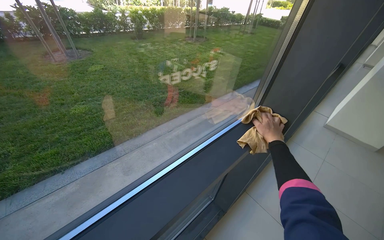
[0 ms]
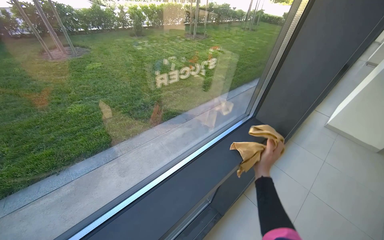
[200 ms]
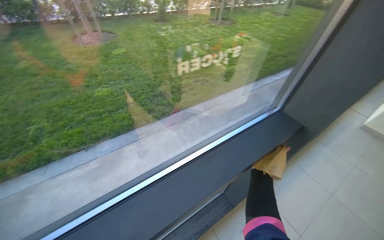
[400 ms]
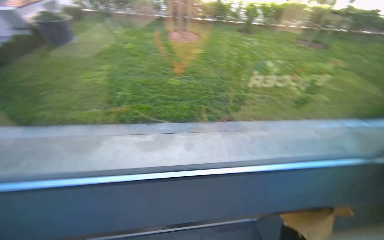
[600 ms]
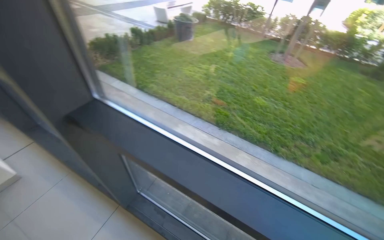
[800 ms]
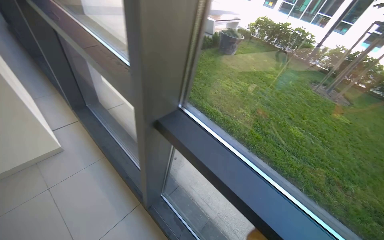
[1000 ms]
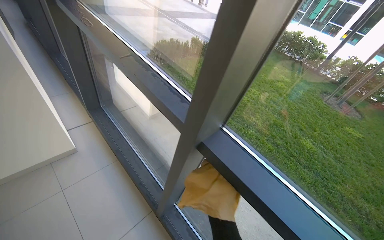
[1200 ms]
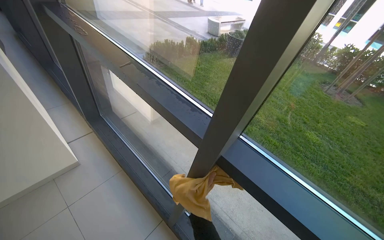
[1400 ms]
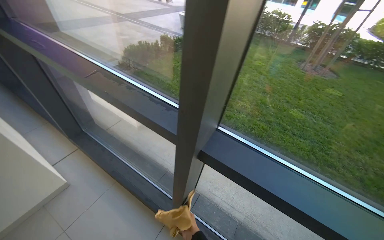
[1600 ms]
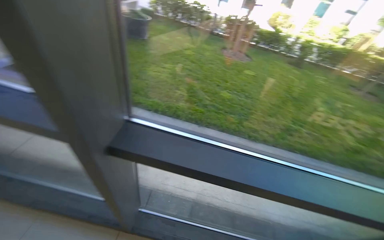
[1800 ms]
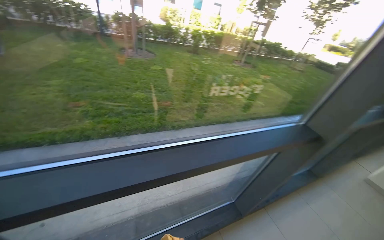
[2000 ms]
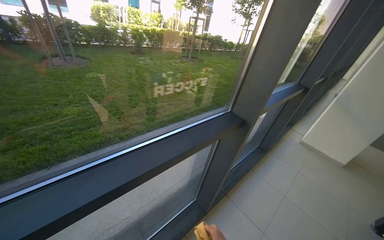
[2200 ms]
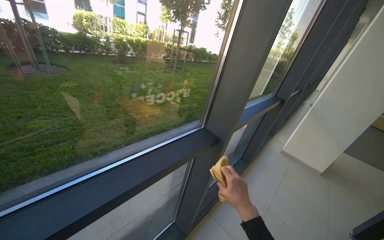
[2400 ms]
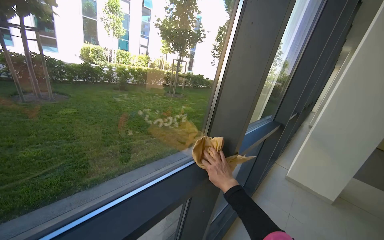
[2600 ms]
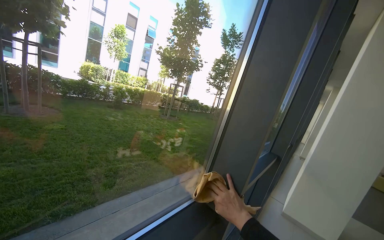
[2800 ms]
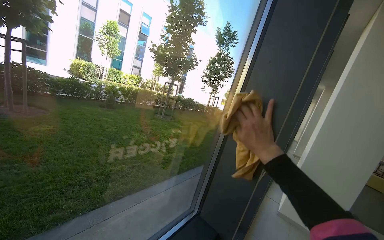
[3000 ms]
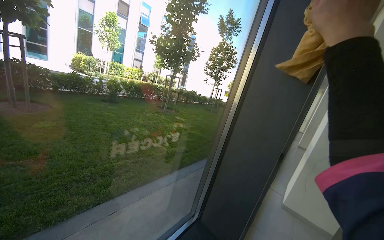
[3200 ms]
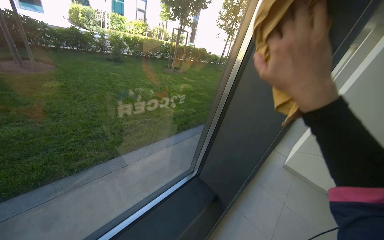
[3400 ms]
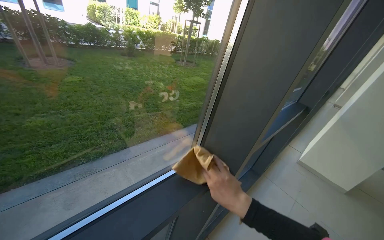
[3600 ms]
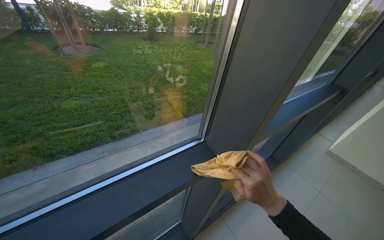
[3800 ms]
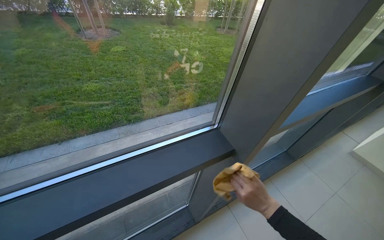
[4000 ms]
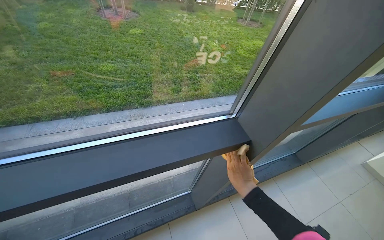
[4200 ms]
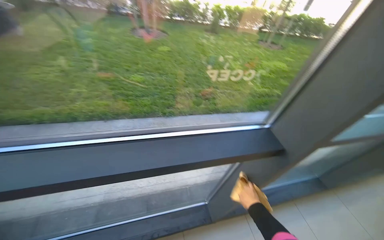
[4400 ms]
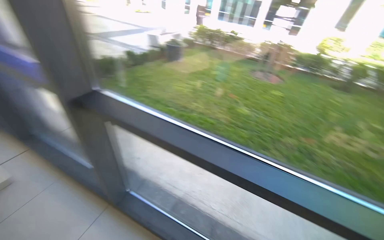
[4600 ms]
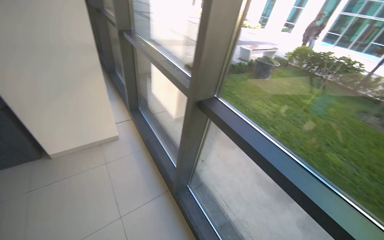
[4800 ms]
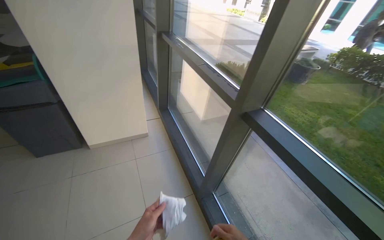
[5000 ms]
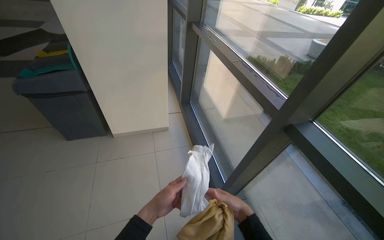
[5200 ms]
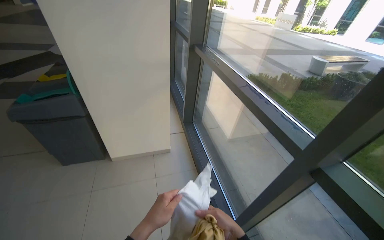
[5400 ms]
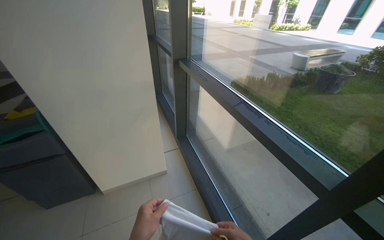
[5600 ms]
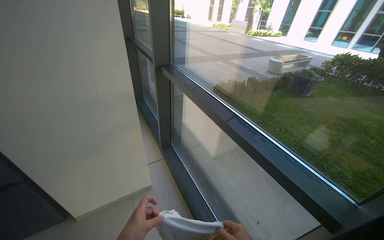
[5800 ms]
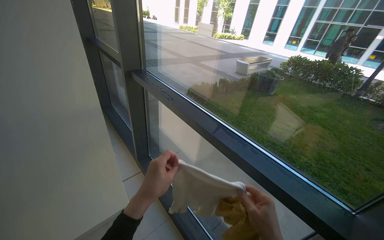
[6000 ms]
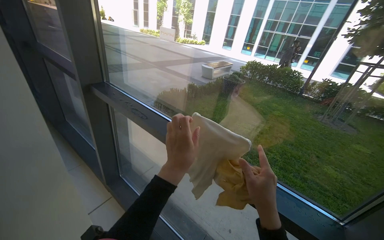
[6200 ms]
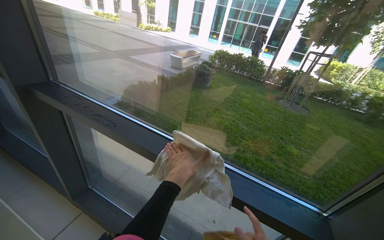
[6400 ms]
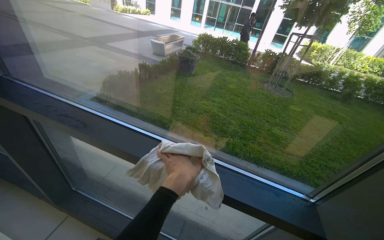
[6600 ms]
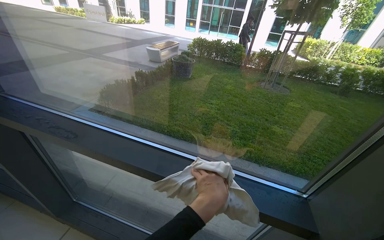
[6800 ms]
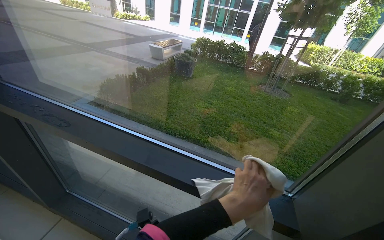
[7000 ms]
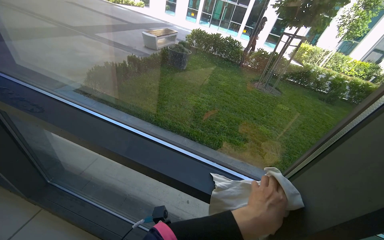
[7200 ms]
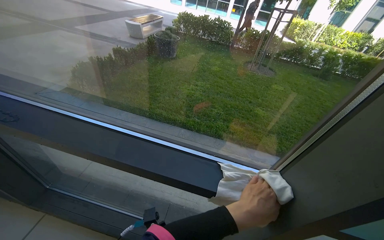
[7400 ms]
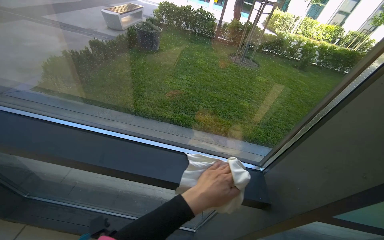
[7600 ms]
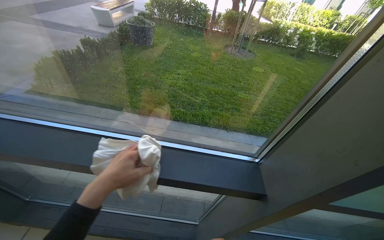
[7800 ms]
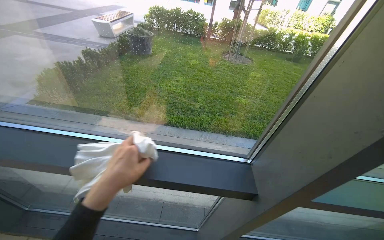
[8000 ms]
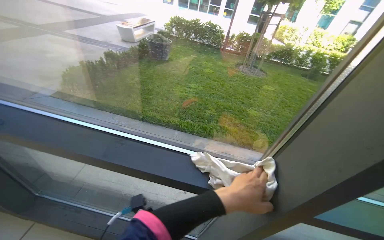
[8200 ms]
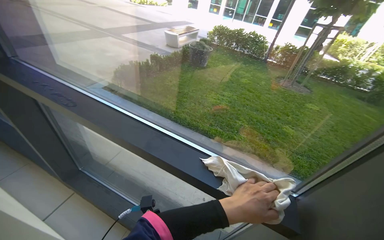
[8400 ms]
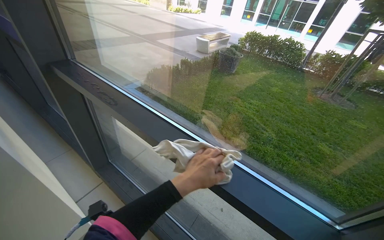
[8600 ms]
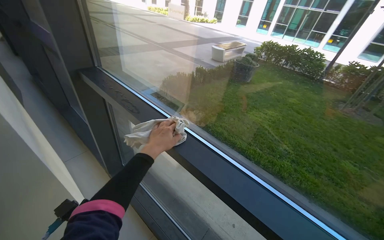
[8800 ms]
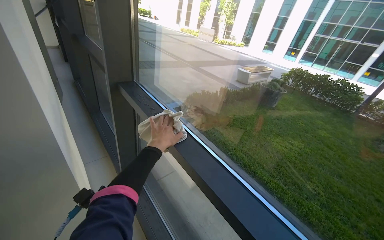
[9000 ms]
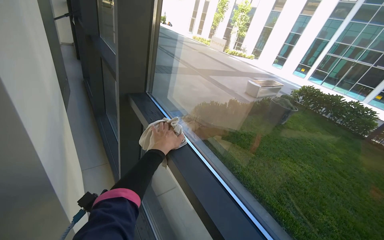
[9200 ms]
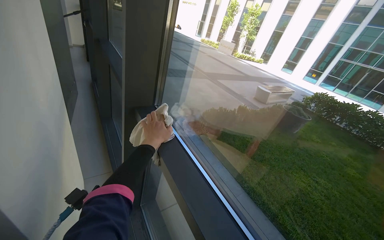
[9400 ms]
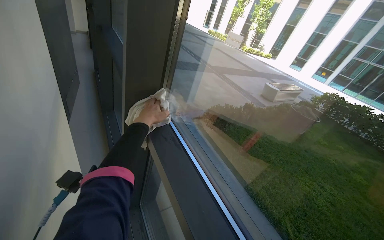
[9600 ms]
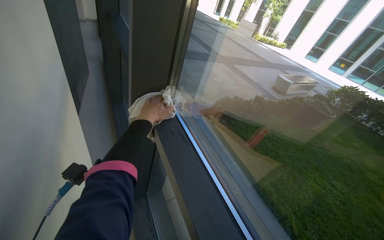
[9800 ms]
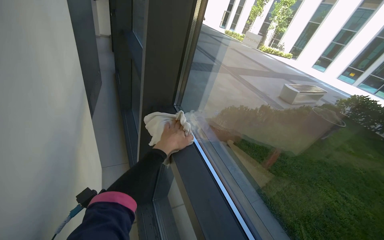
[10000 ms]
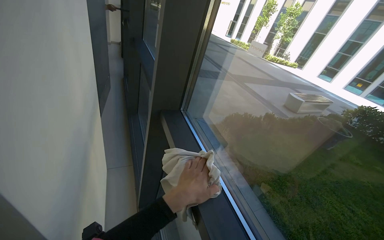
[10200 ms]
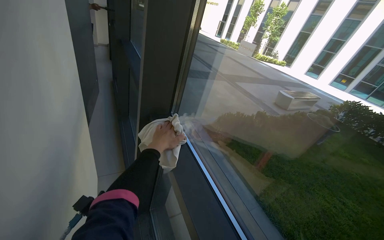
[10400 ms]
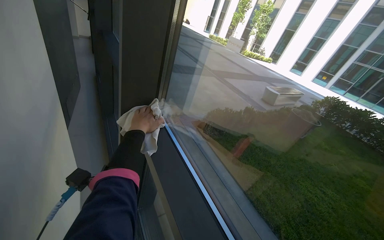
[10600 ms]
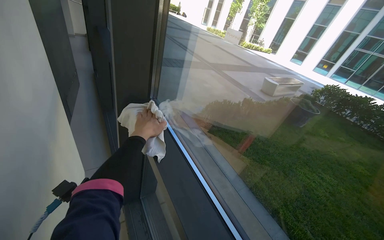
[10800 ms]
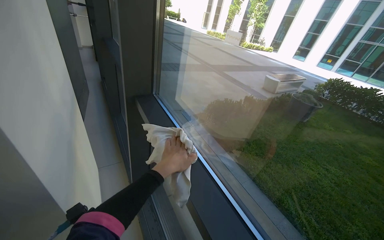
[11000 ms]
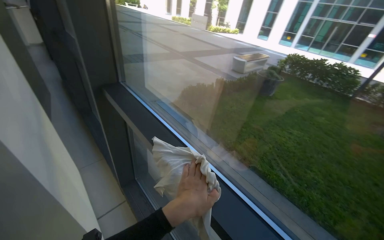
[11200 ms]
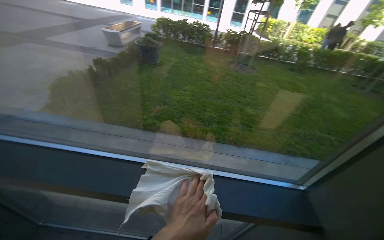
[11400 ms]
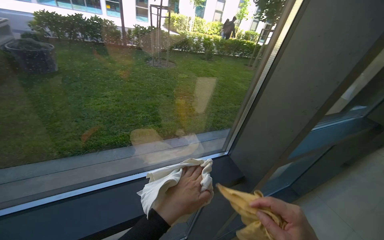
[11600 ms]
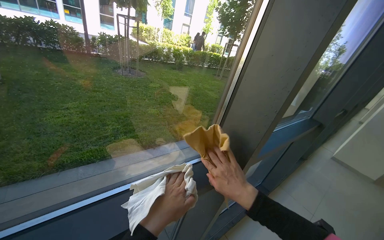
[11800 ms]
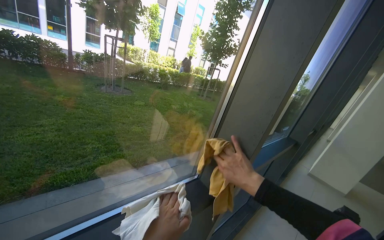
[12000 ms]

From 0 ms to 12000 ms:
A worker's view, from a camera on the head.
Job: cleaning windows.
The whole recording: Wiping window frames and glass. The worker wipes the frames and glass of the large windows with a cloth.
From 0 ms to 1600 ms: The camera travels some 70 cm. The wearer looks some 75 degrees further to the left.
From 1600 ms to 3000 ms: The camera is carried roughly 80 cm. The head turns to the right by about 80 degrees. The view tips upward by some 15 degrees.
From 3000 ms to 4400 ms: The wearer looks some 35 degrees further to the left. The view tips downward by about 30 degrees.
From 4400 ms to 6000 ms: The camera is carried some 1 m. The wearer's head swings some 65 degrees to the left. The wearer looks approximately 20 degrees further upward.
From 6000 ms to 7600 ms: The head rotates some 40 degrees to the right. The view tips downward by roughly 15 degrees.
From 7600 ms to 9000 ms: The head turns to the left by approximately 45 degrees. The camera pitches upward, by some 15 degrees.
From 9000 ms to 10400 ms: The left hand goes up and down the picture, some 20 cm each way, reversing 2 times.
From 10400 ms to 12000 ms: The wearer looks roughly 105 degrees further to the right.

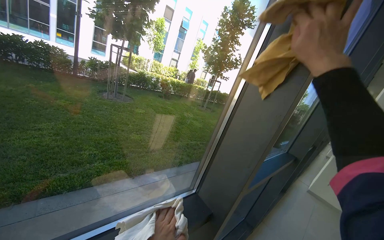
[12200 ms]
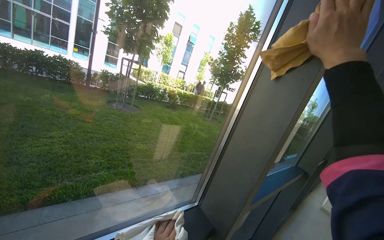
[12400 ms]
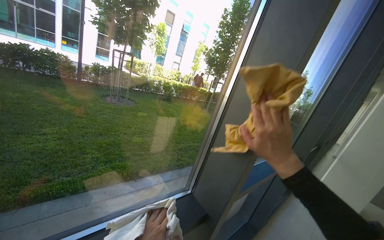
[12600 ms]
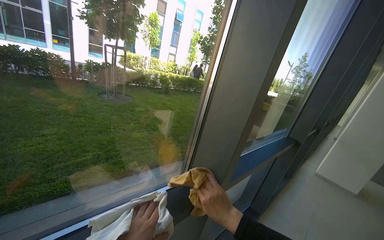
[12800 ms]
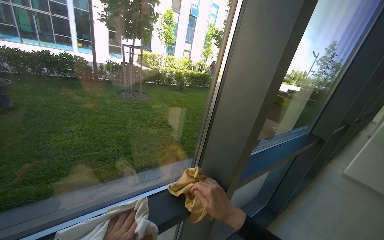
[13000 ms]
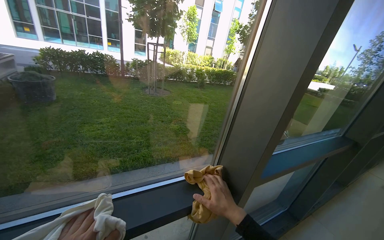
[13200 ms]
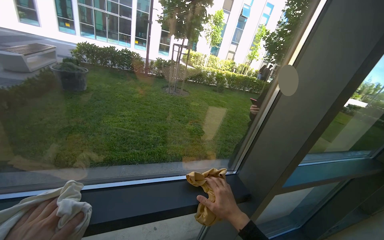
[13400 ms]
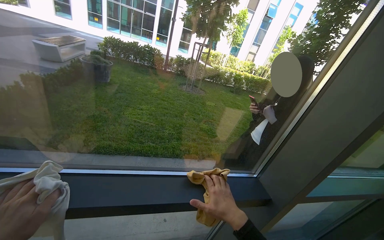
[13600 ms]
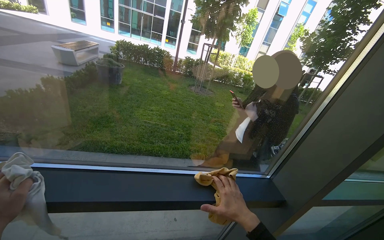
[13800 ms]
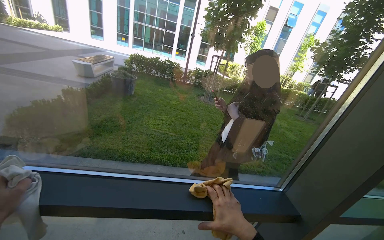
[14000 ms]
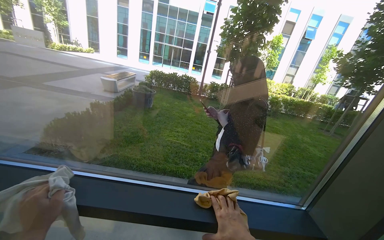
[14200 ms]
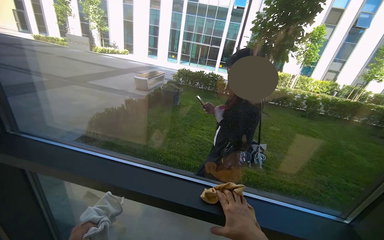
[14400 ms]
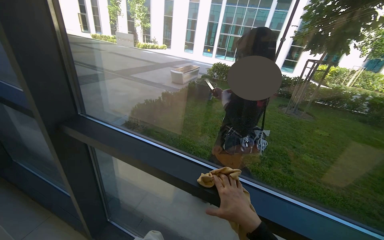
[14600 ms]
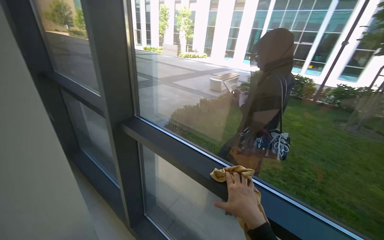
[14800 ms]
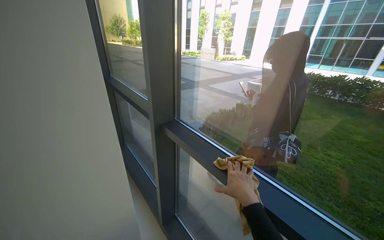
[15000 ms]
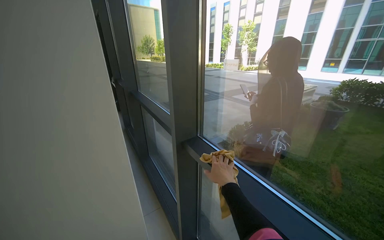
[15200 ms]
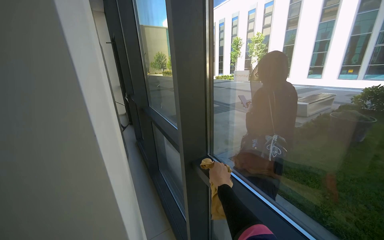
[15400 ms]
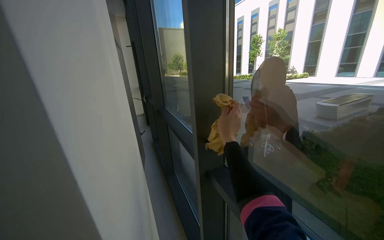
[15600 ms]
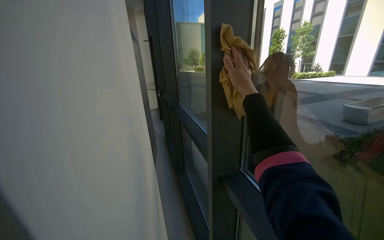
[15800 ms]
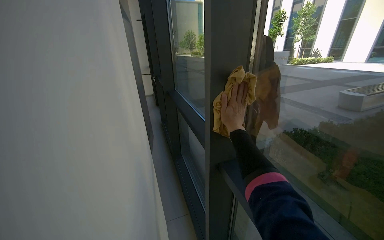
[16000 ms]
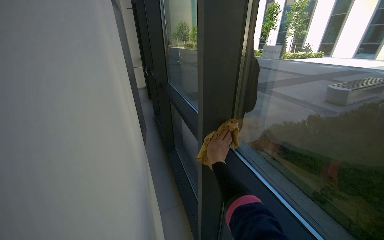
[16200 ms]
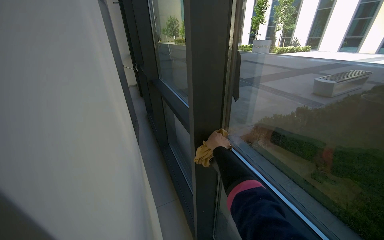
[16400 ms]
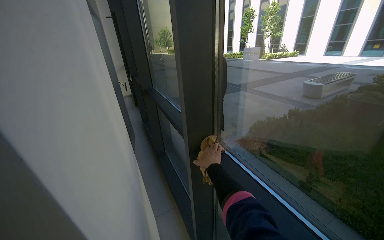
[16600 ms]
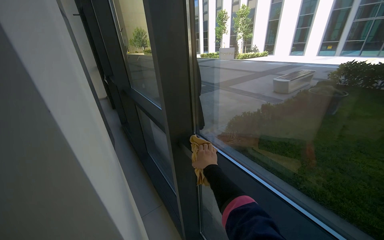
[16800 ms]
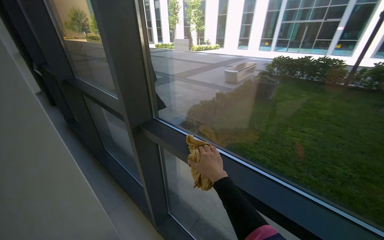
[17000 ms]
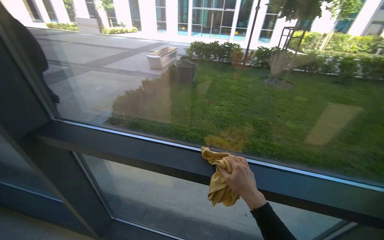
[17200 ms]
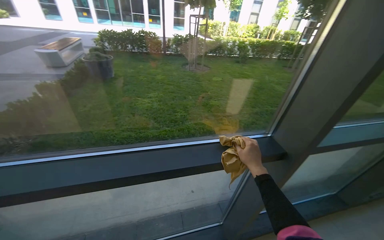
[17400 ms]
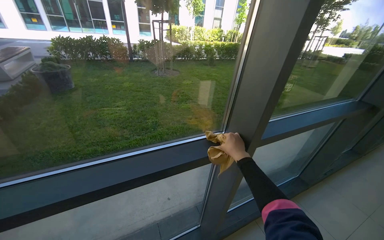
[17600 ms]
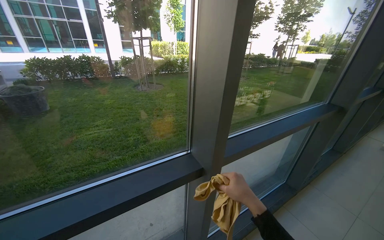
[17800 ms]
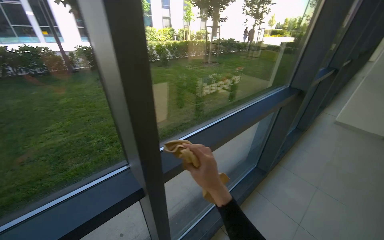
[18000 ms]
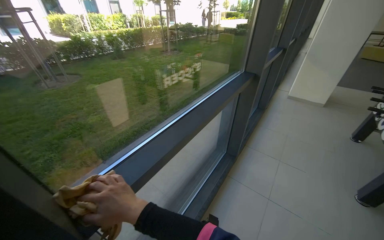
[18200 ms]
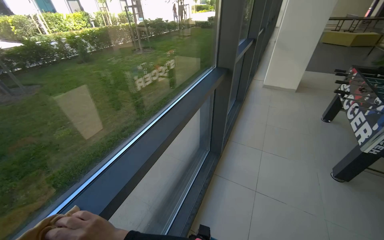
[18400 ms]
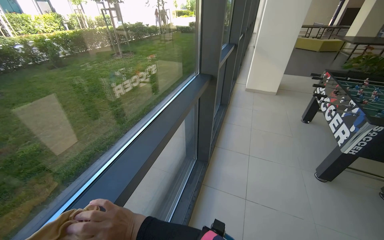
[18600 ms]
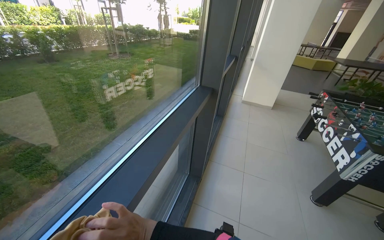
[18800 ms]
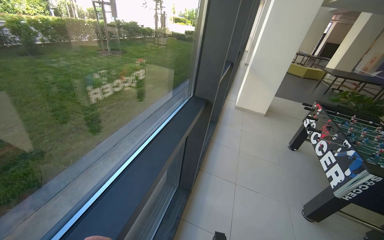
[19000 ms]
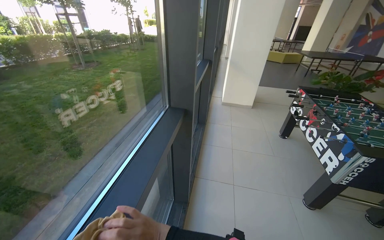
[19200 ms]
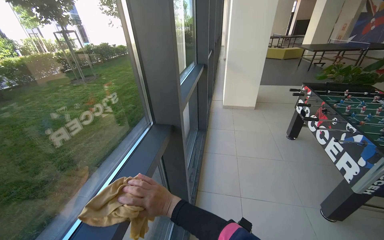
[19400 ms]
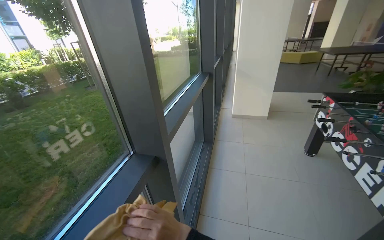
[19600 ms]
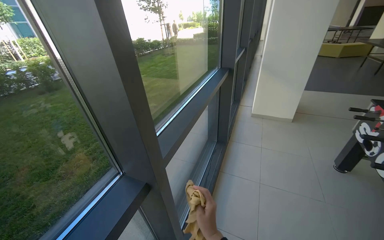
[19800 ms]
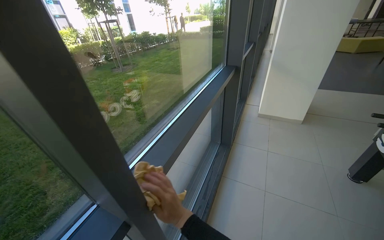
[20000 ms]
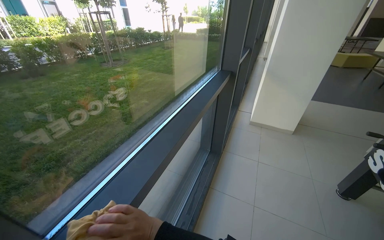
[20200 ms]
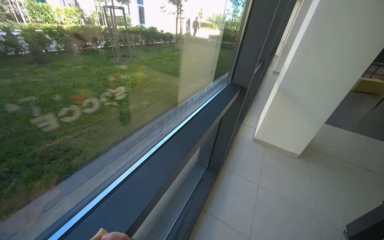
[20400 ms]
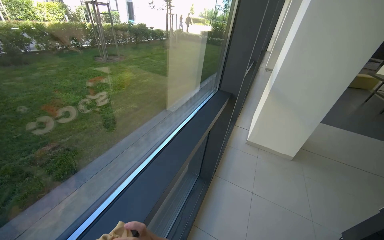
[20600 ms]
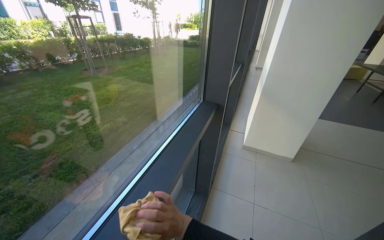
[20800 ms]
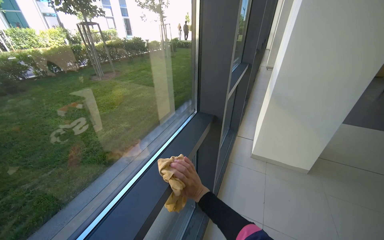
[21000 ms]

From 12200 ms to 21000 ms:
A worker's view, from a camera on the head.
Job: cleaning windows.
The whole recording: Wiping window frames and glass. The worker wipes the frames and glass of the large windows with a cloth.
From 12200 ms to 13600 ms: The camera is aimed approximately 25 degrees further to the left.
From 13600 ms to 15200 ms: The head turns to the left by about 70 degrees. The camera pitches upward, by some 15 degrees.
From 16600 ms to 18000 ms: The camera is carried some 90 cm. The head turns to the right by about 105 degrees.
From 18000 ms to 19600 ms: The head travels roughly 1 m. The head rotates roughly 35 degrees to the right.
From 19600 ms to 21000 ms: The head travels roughly 1 m.
